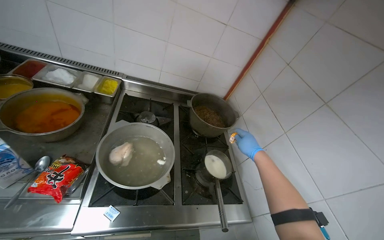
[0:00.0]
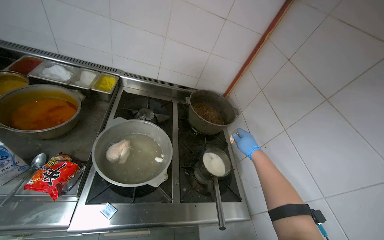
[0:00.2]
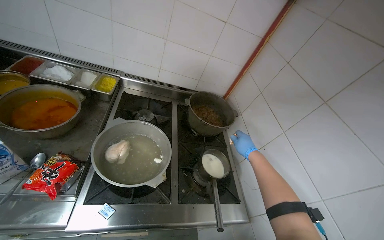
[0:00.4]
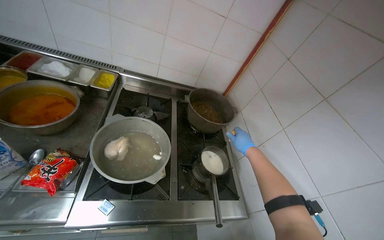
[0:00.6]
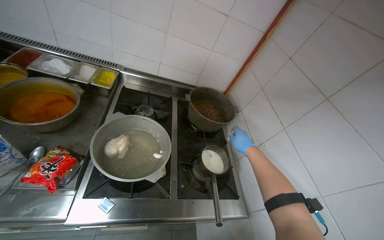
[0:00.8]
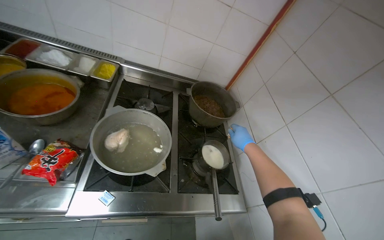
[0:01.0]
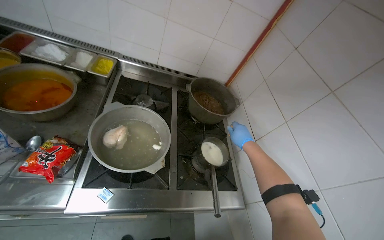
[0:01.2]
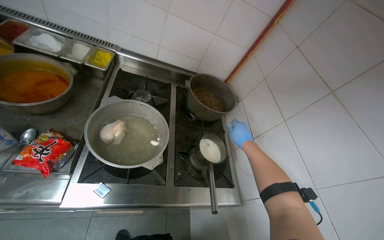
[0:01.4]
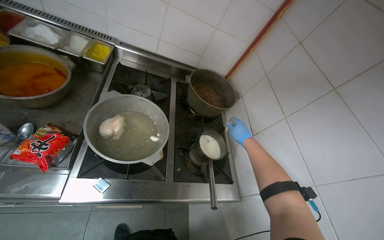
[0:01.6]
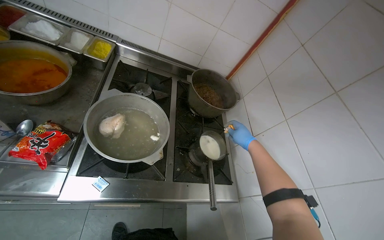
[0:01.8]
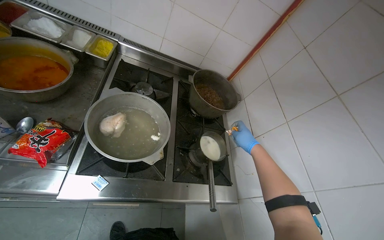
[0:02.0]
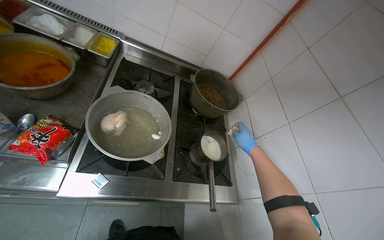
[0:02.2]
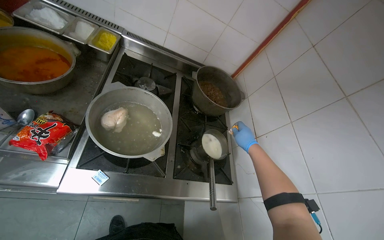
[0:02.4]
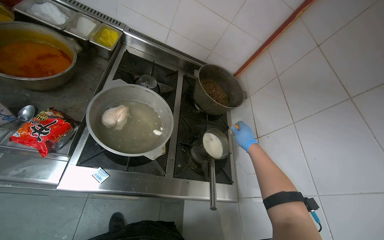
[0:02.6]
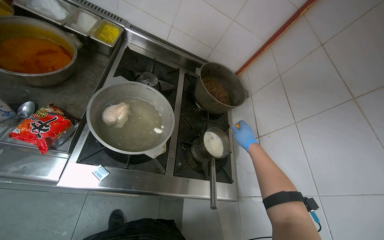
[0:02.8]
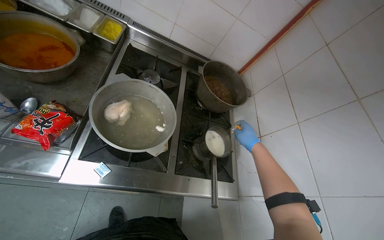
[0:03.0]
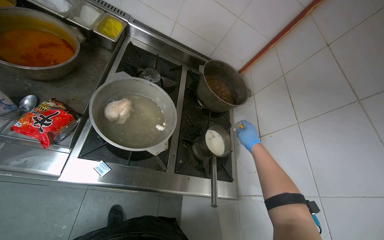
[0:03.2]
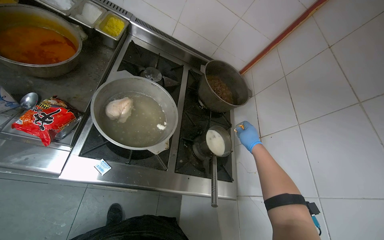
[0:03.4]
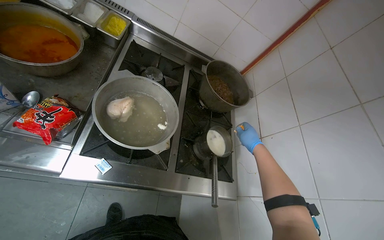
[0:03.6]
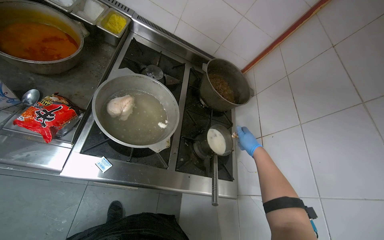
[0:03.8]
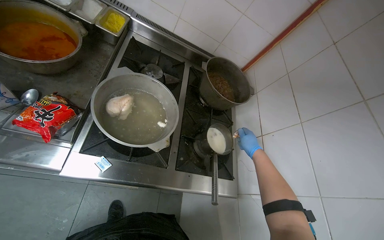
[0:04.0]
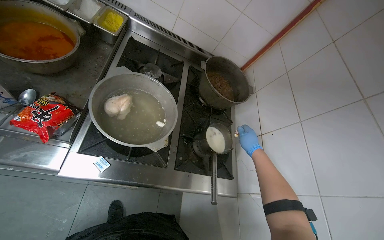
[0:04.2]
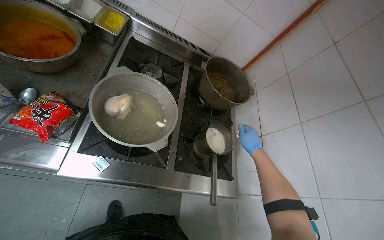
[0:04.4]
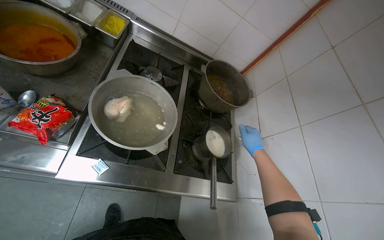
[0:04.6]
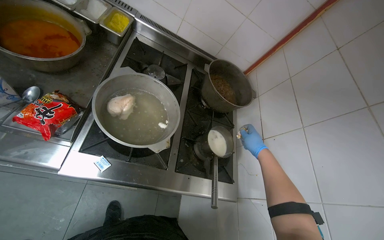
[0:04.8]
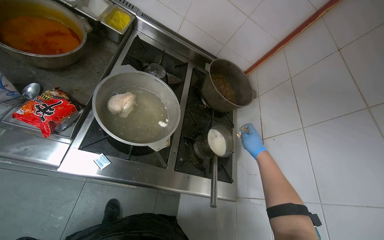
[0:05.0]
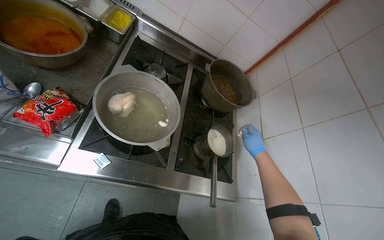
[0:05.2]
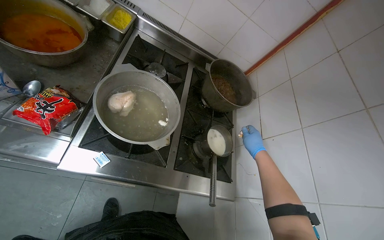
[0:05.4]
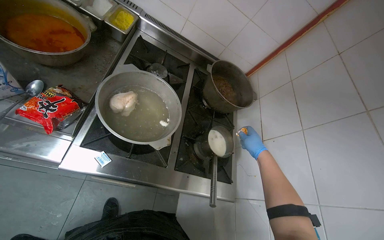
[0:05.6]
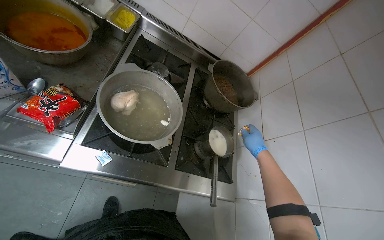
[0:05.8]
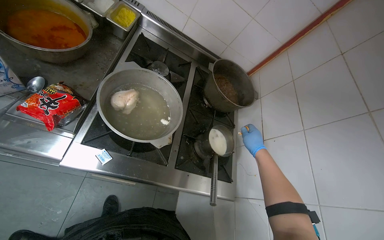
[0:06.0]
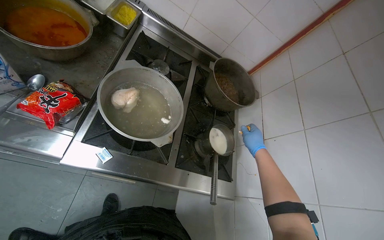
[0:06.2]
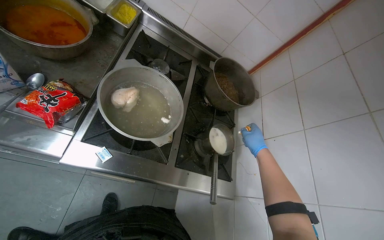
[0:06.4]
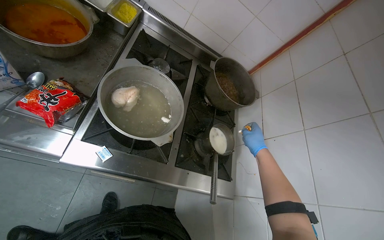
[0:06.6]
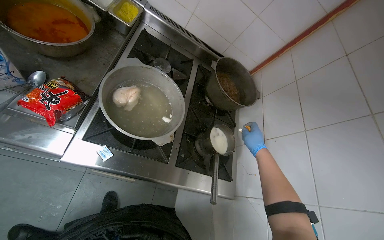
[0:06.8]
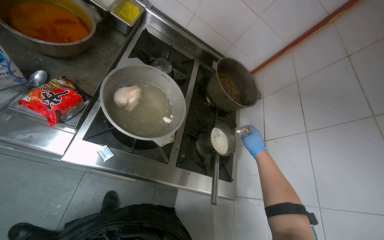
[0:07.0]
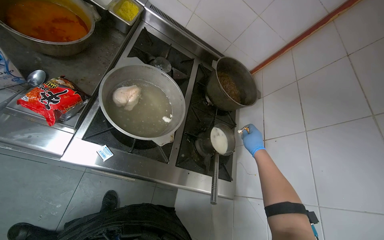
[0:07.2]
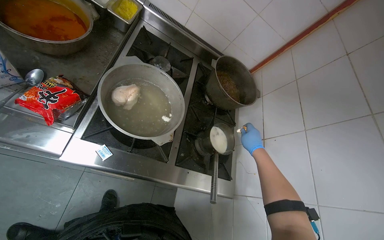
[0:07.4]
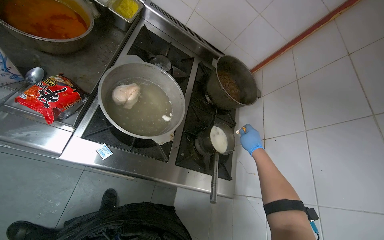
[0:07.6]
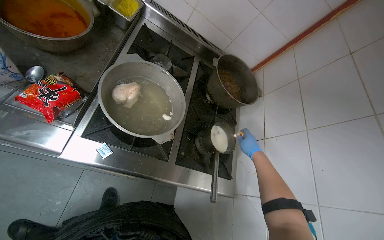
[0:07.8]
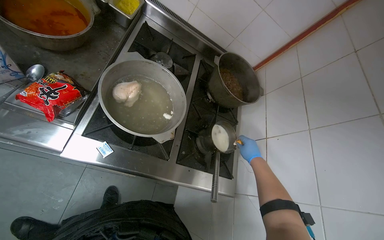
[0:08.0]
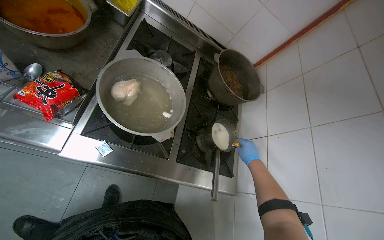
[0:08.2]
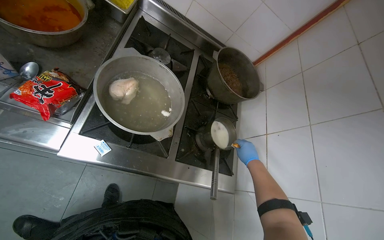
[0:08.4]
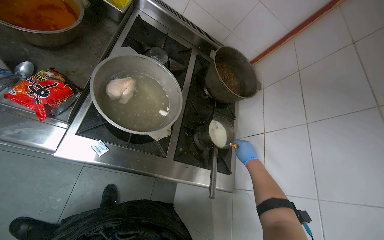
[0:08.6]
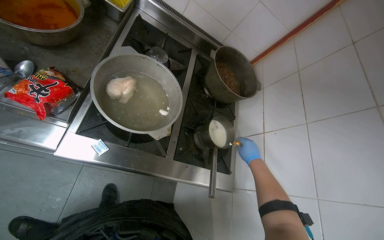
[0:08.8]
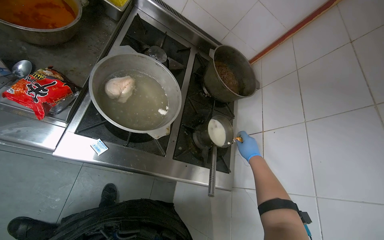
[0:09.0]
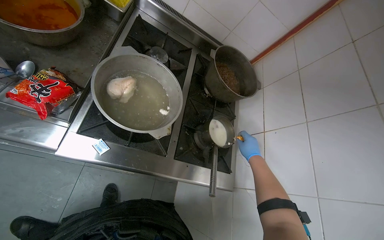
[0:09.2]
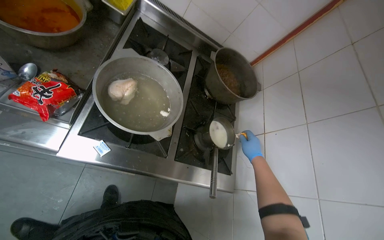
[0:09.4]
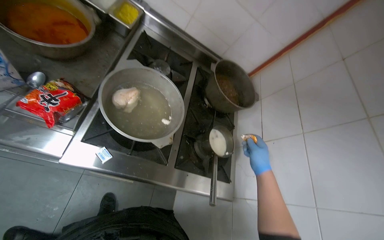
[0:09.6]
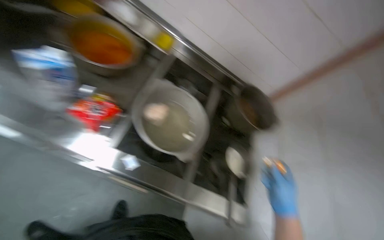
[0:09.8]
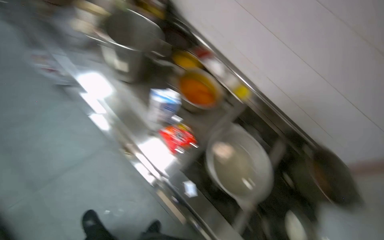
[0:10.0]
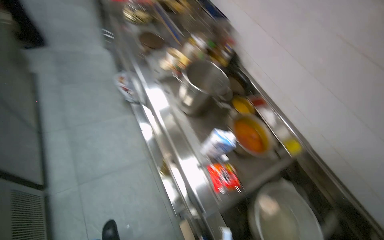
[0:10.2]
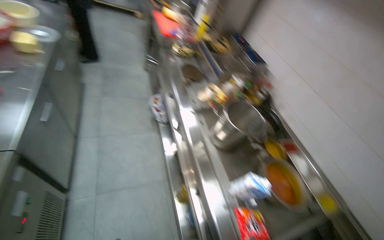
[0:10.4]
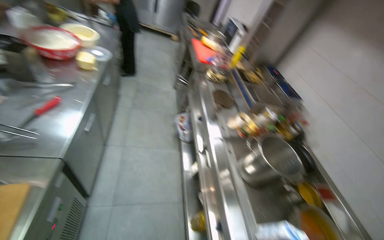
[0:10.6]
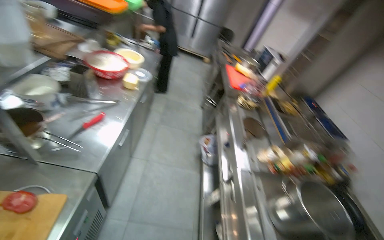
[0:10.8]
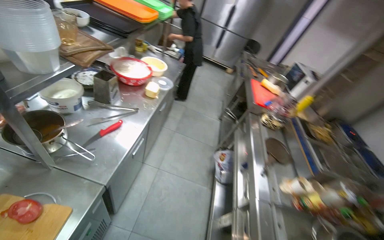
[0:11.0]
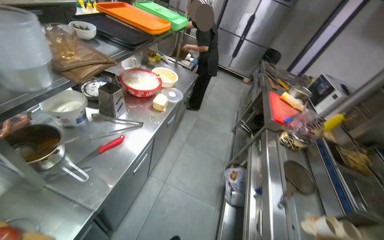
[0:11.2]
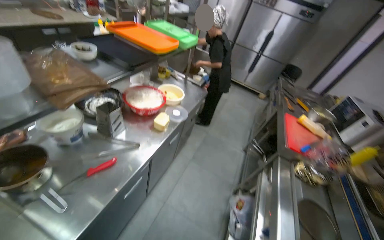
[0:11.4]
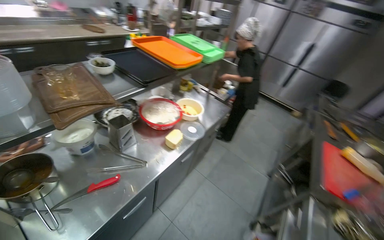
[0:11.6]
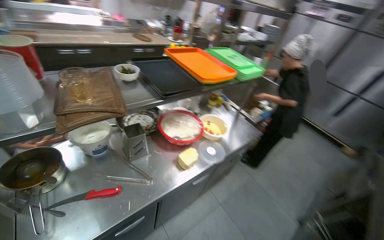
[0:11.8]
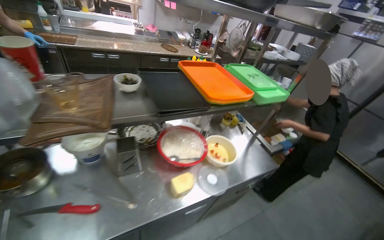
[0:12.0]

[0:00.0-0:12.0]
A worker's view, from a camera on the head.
Job: cooking food.
The whole recording: Adding ingredients and stirring a pot. The worker adds ingredients from a packet into a small pot on the stove and stirs its contents.
0:09.0 to 0:10.4: The camera travels some 50 cm. The wearer looks roughly 60 degrees further to the left. The wearer looks some 40 degrees further upward.
0:10.4 to 0:12.0: The camera travels about 90 cm. The head turns to the left by some 80 degrees. The view tilts roughly 30 degrees upward.

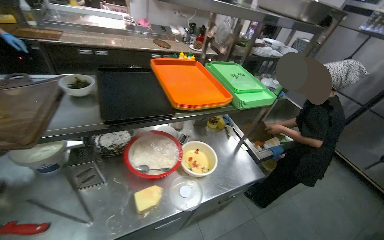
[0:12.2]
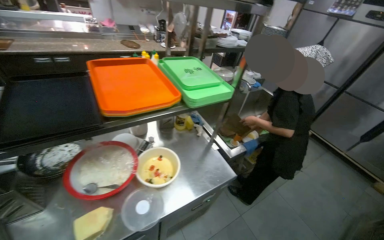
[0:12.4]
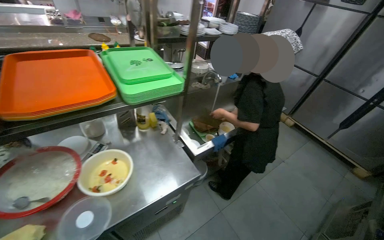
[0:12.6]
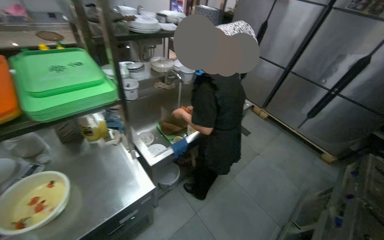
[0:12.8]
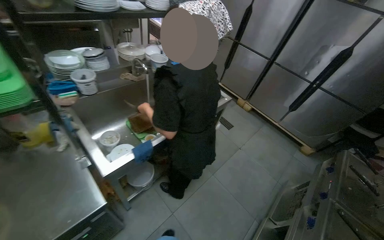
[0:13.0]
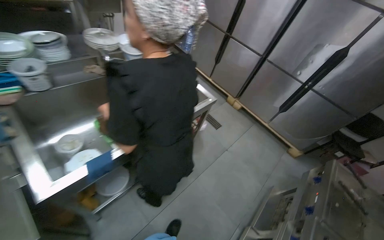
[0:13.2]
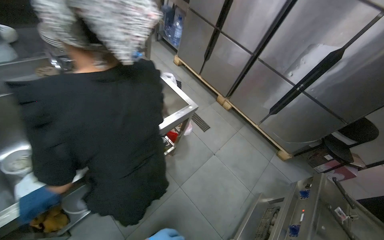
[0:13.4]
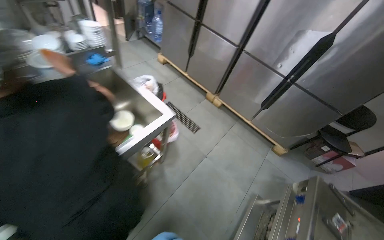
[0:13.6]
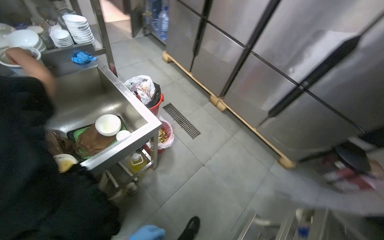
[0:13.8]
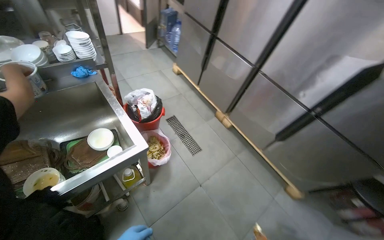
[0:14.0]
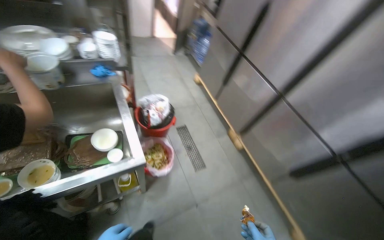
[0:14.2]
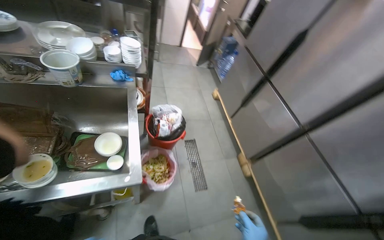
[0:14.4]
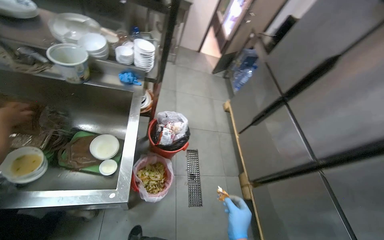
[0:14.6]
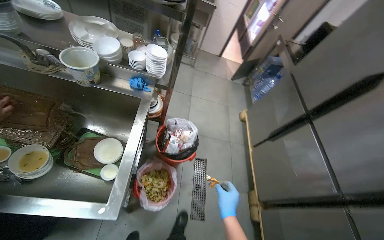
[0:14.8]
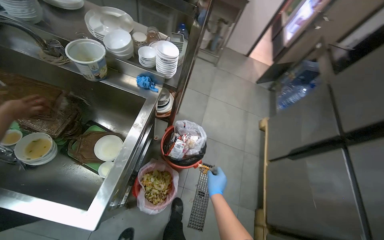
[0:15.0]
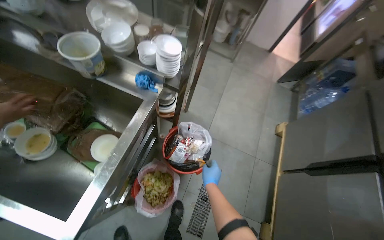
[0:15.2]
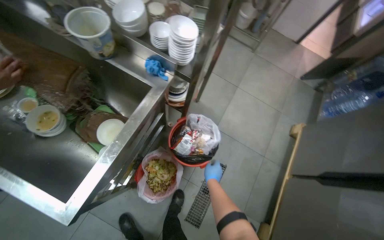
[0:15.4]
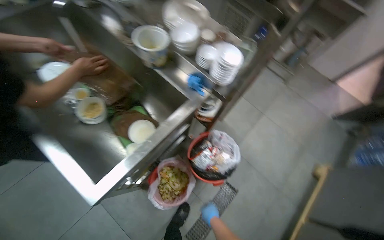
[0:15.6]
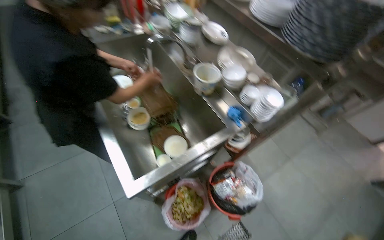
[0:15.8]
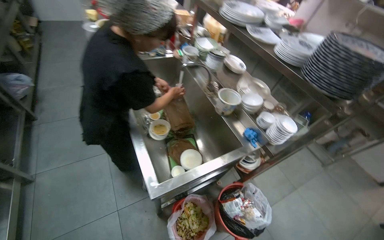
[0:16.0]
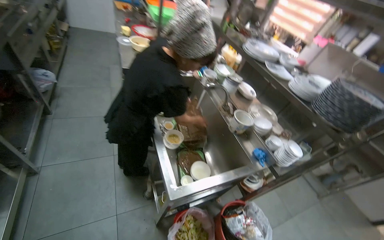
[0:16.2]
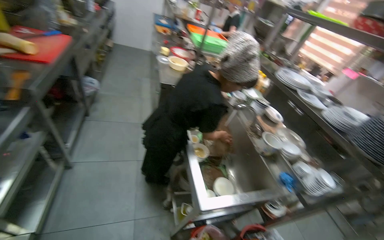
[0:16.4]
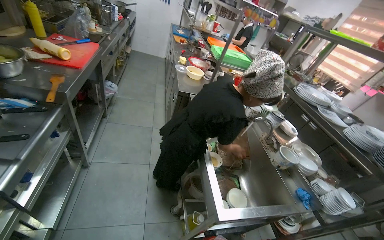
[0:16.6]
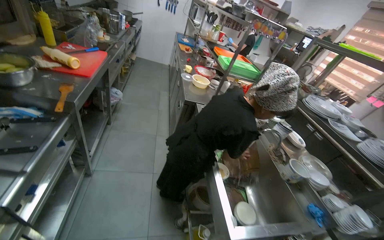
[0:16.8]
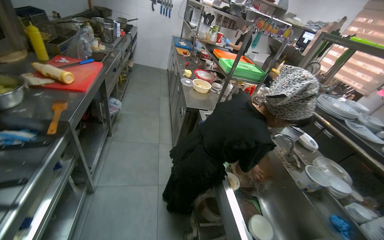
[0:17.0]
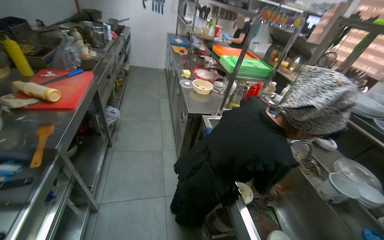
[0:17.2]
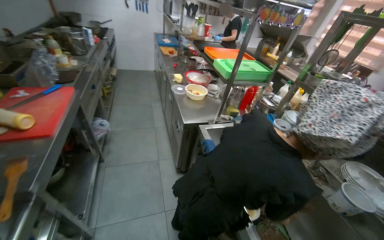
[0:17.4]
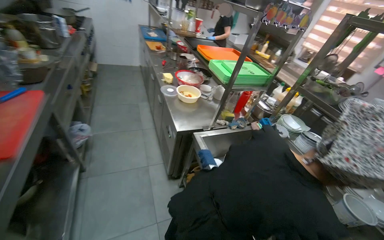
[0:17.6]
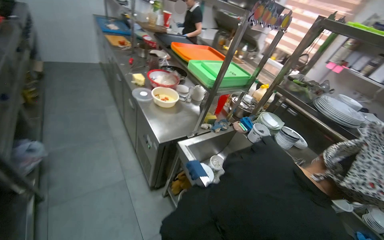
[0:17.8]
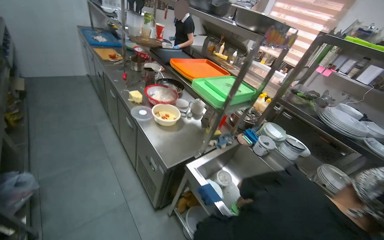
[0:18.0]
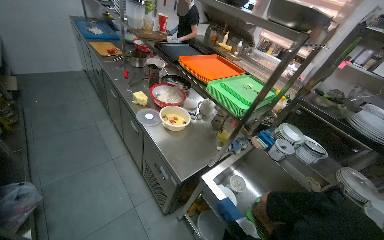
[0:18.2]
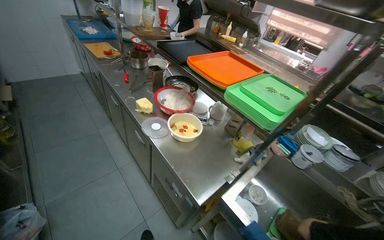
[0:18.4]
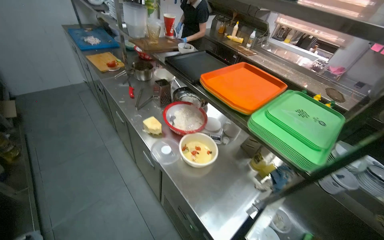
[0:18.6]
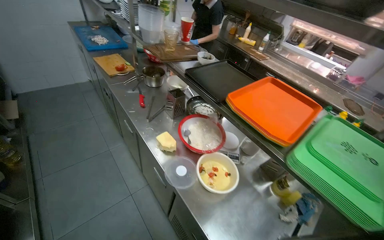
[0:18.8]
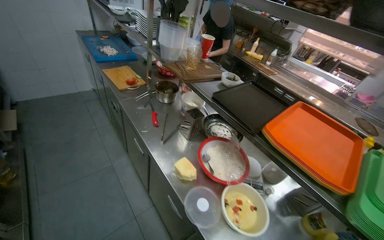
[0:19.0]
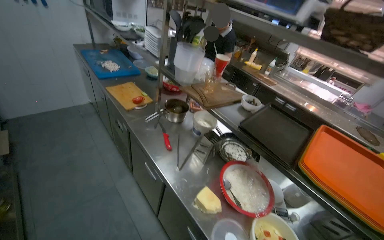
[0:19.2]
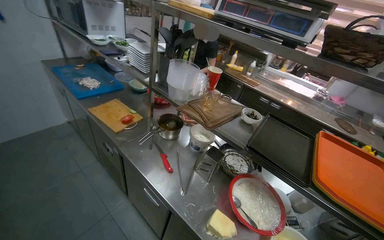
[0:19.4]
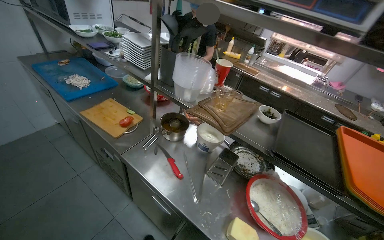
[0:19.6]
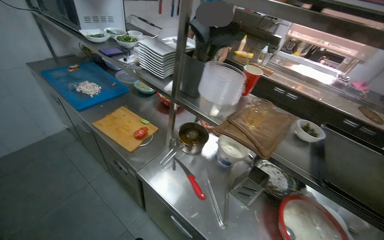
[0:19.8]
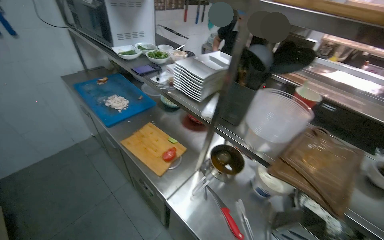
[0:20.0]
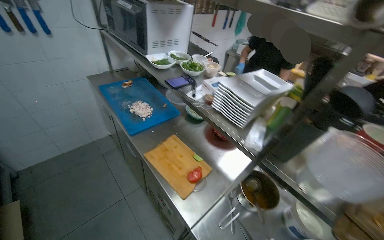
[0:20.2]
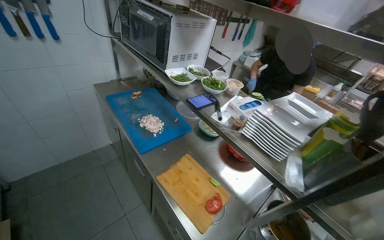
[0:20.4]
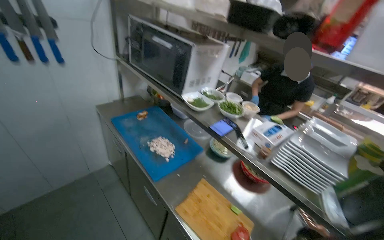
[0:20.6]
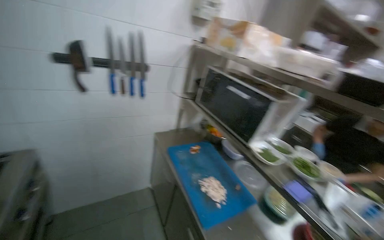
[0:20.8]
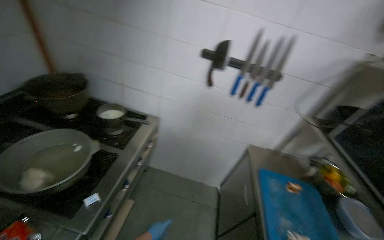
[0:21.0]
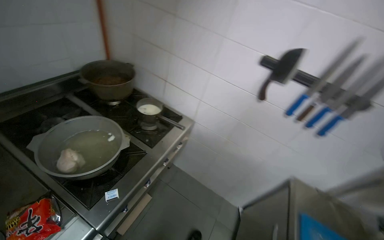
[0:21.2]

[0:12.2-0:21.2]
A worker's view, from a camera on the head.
Job: cooking food.
The whole recording: Adding ingredients and stirring a pot. The worker adds ingredients from a packet into a small pot on the stove and stirs its contents.
0:12.2 to 0:13.8: The camera is carried about 1.5 m. The head turns to the right by about 20 degrees. The wearer looks approximately 15 degrees further downward.
0:13.8 to 0:15.2: The wearer moves about 80 cm. The head turns to the left by roughly 65 degrees.
0:15.2 to 0:16.6: The camera travels about 70 cm. The head turns to the left by some 60 degrees. The wearer looks about 35 degrees further upward.
0:16.6 to 0:18.2: The camera is carried about 1 m. The head turns to the right by approximately 30 degrees.
0:18.2 to 0:19.8: The camera is carried some 1.5 m.
0:19.8 to 0:21.2: The camera travels approximately 1 m. The head rotates approximately 80 degrees to the left. The view tips upward by roughly 15 degrees.
